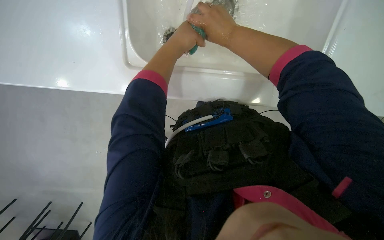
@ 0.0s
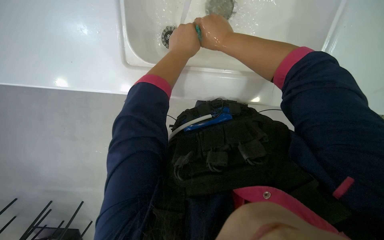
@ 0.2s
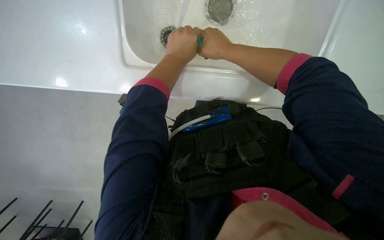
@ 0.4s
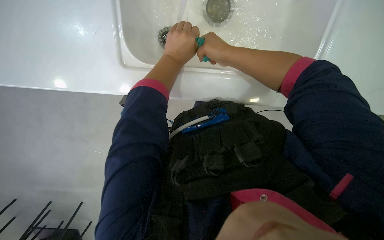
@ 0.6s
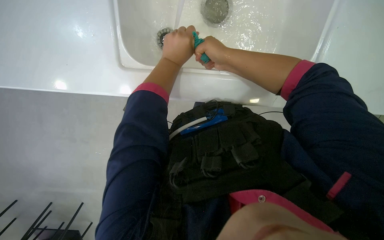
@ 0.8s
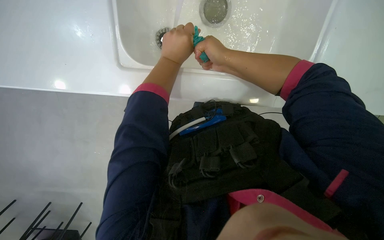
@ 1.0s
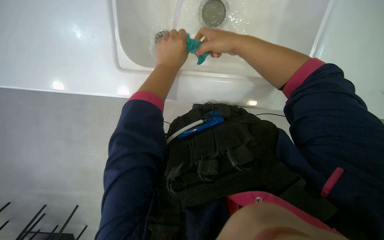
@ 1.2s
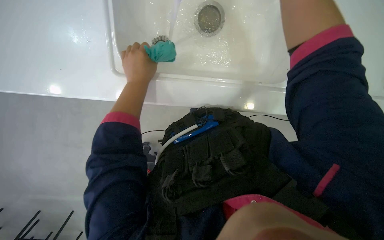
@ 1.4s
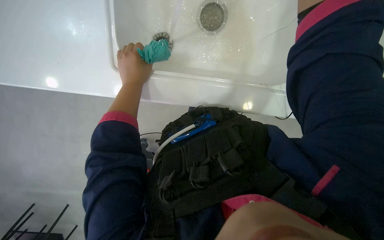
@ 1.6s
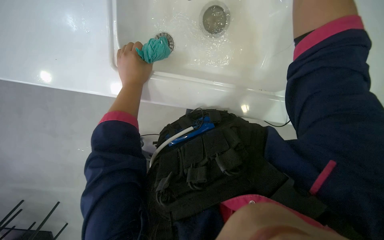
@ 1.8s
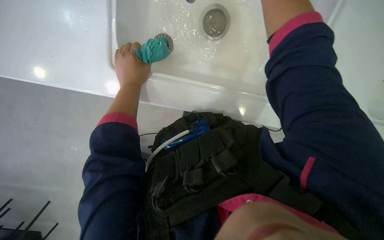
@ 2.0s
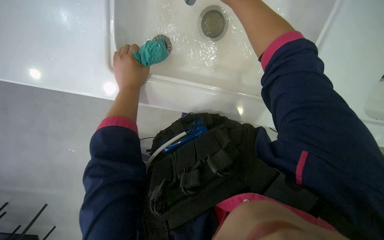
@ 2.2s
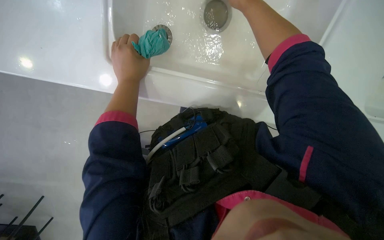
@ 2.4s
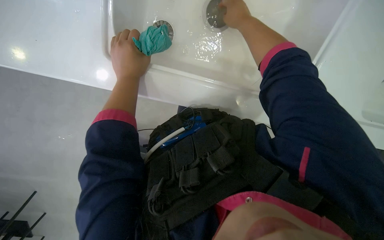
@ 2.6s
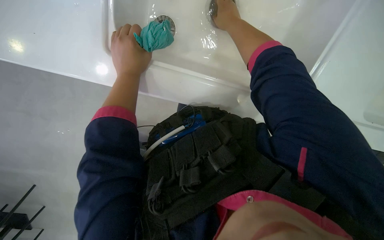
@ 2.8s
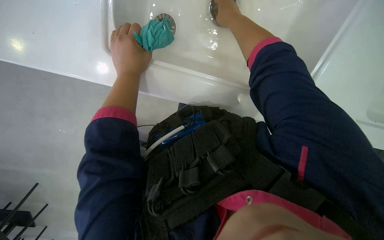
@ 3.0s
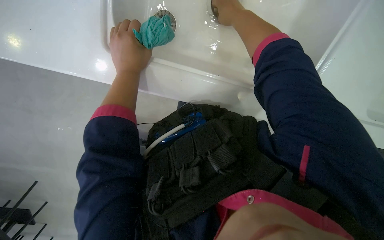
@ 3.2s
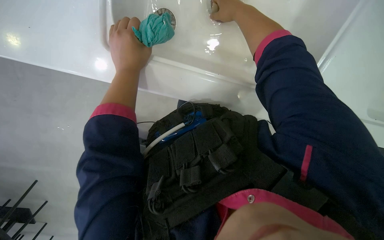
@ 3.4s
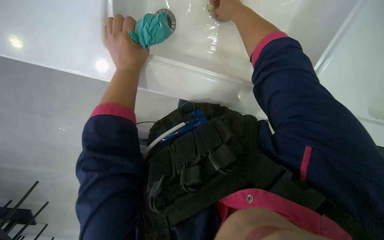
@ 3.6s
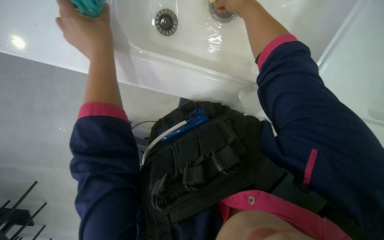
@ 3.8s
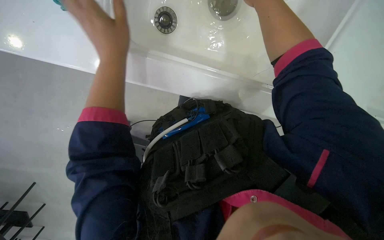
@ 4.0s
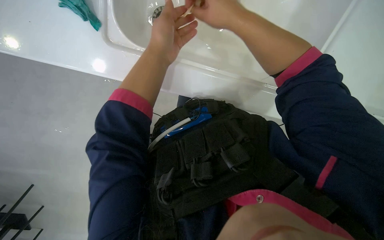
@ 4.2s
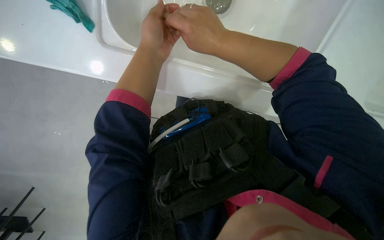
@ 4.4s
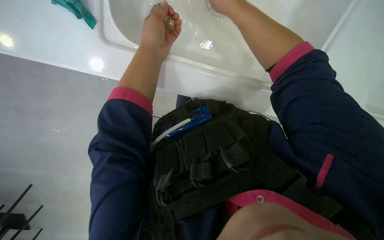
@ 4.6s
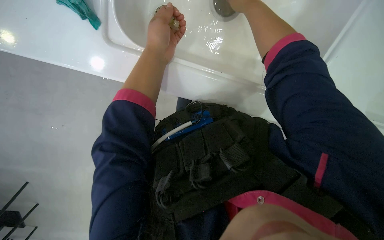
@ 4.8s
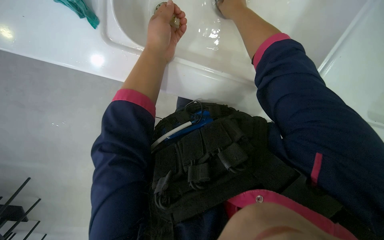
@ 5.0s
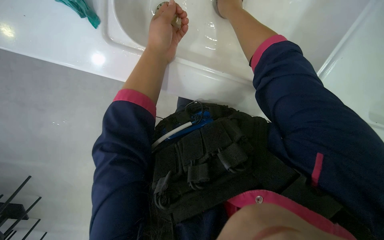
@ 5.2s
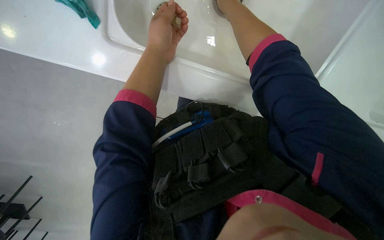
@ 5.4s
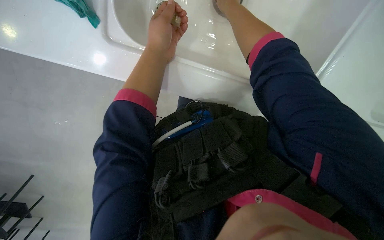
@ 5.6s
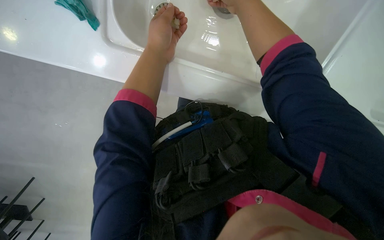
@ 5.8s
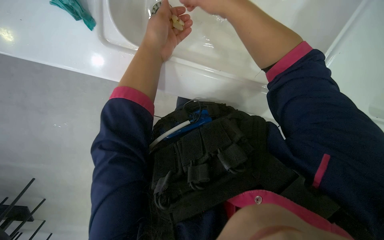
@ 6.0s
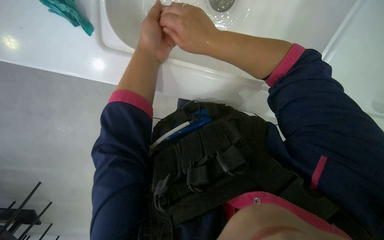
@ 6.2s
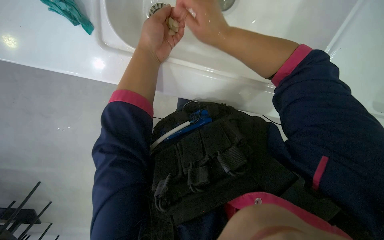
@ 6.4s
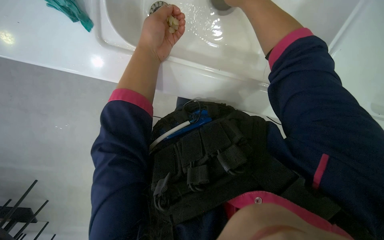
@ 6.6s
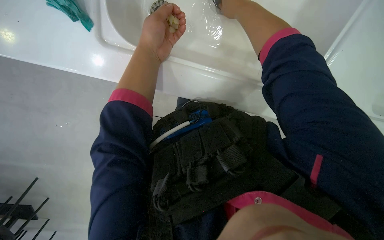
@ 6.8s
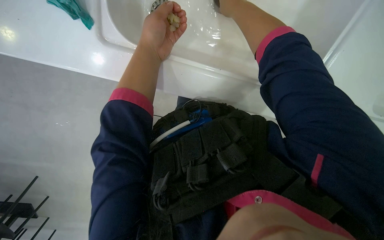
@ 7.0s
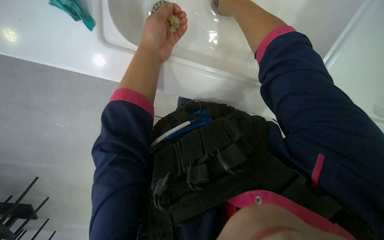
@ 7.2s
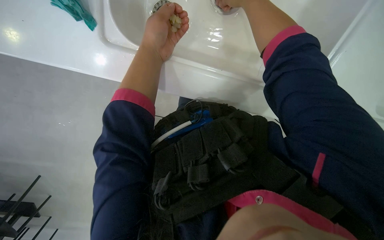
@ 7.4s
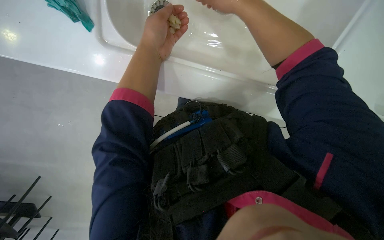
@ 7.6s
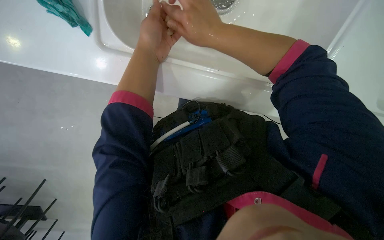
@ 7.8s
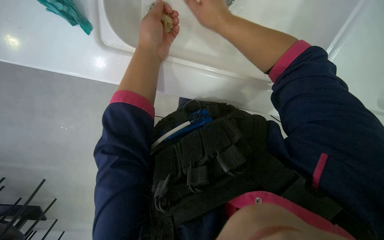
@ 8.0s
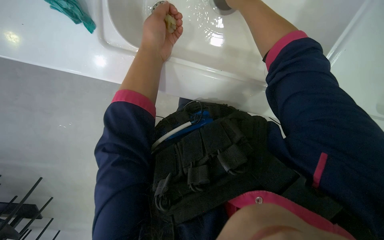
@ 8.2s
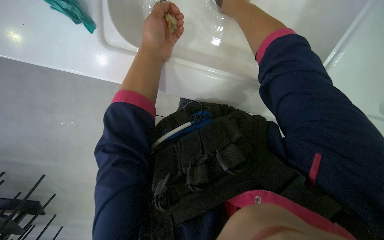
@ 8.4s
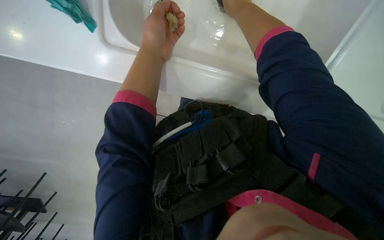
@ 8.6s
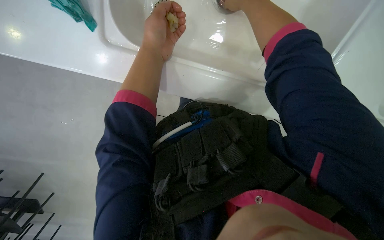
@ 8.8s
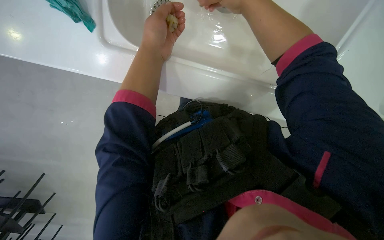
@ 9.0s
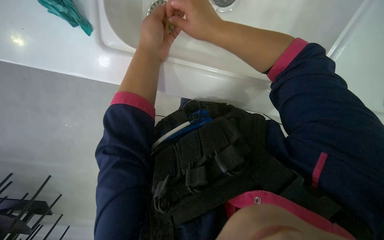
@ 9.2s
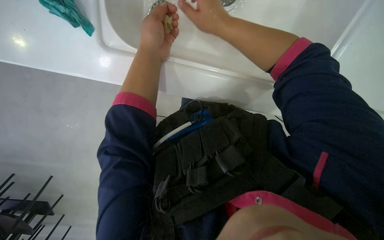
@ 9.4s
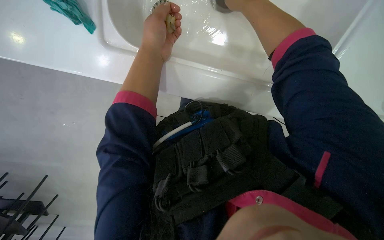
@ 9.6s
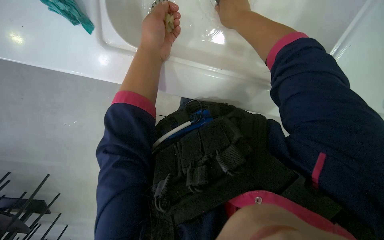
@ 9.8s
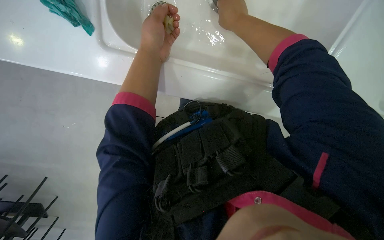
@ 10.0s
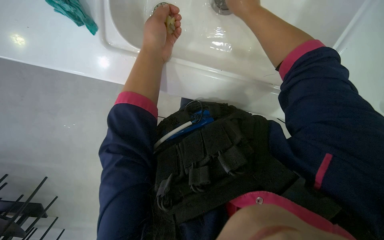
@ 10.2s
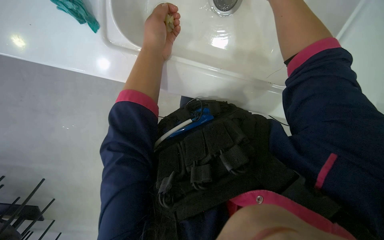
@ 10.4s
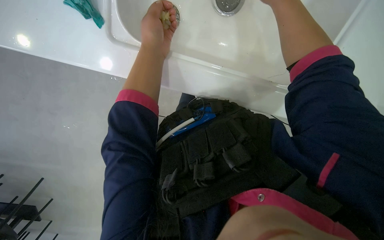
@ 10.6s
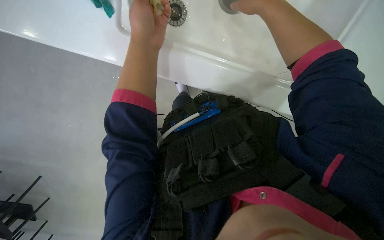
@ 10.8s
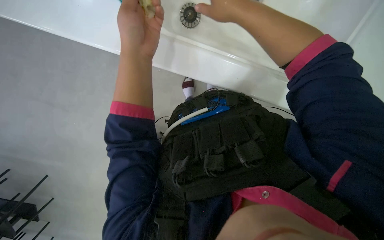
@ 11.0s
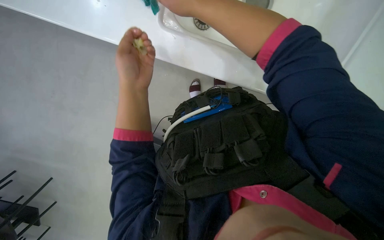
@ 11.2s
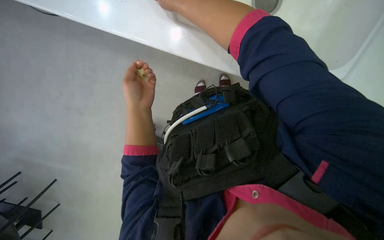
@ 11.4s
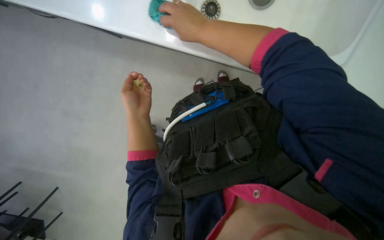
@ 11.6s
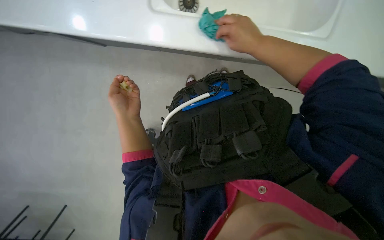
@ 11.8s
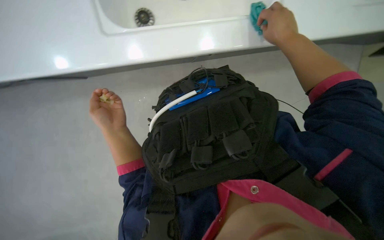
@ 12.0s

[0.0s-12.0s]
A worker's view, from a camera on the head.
Job: cleaning kitchen.
The whole recording: Cleaning kitchen sink and counter. The worker wipes the kitchen sink and surrounding counter with a cloth.
4.4s to 6.0s: The right hand goes up the picture and returns, approximately 15 cm each way.
10.4s to 12.0s: The wearer looks roughly 15 degrees further downward. The left hand is displaced down the picture and to the left by roughly 30 cm.

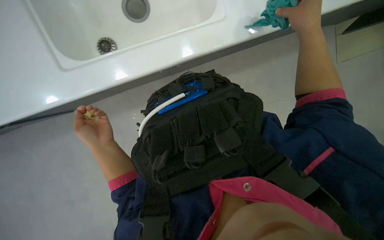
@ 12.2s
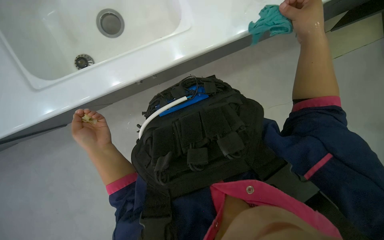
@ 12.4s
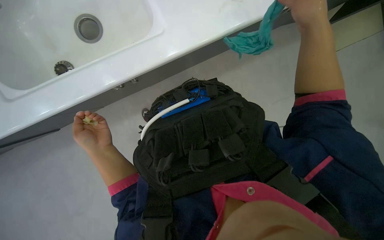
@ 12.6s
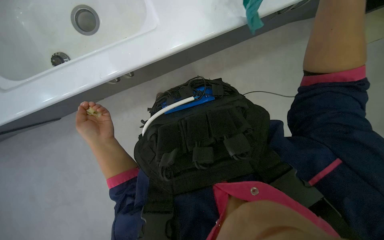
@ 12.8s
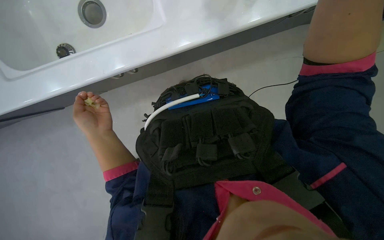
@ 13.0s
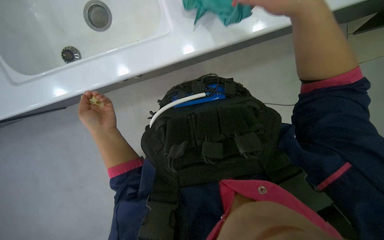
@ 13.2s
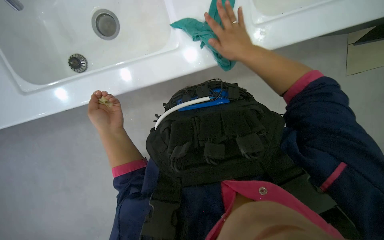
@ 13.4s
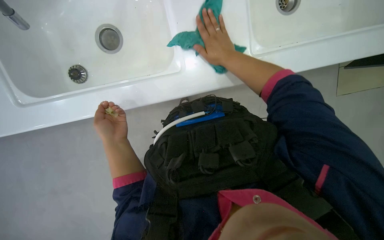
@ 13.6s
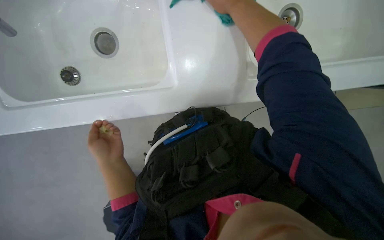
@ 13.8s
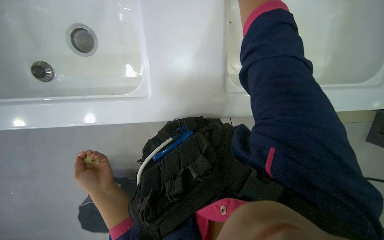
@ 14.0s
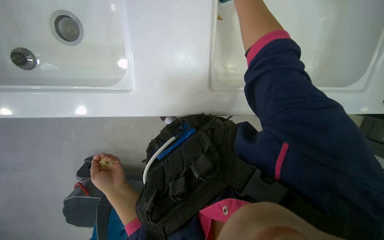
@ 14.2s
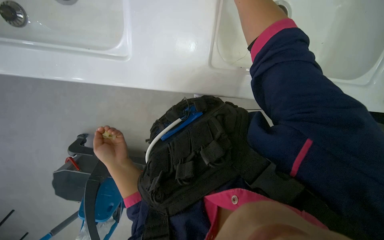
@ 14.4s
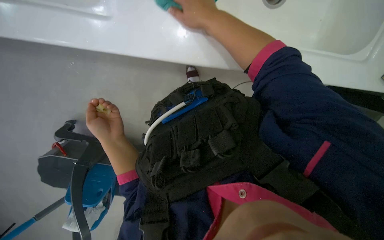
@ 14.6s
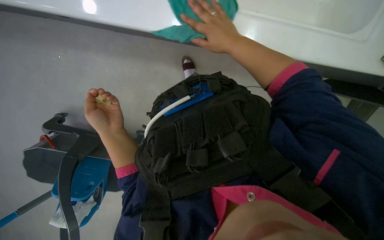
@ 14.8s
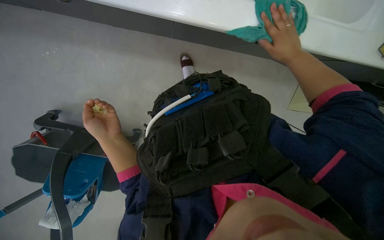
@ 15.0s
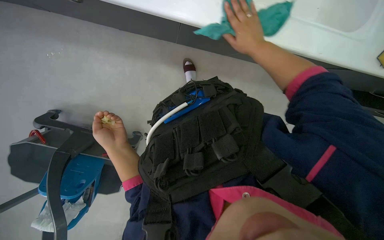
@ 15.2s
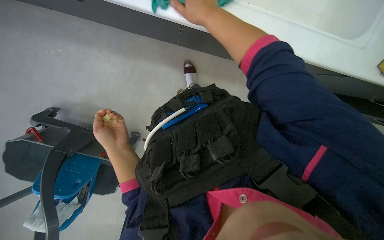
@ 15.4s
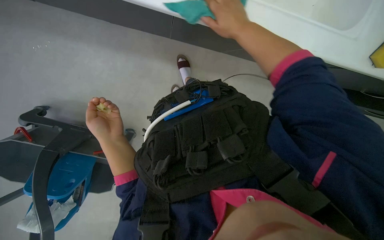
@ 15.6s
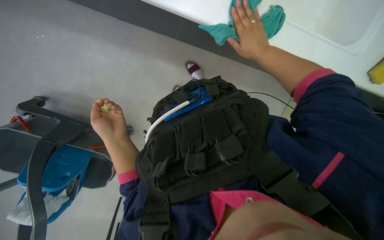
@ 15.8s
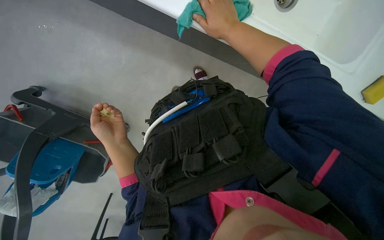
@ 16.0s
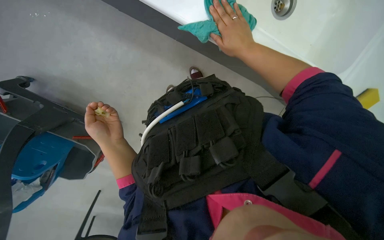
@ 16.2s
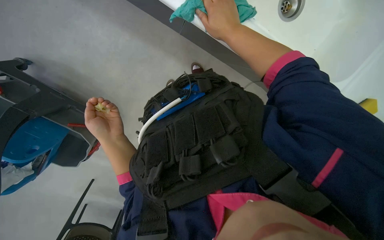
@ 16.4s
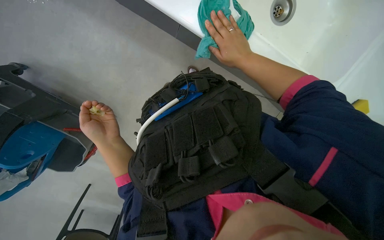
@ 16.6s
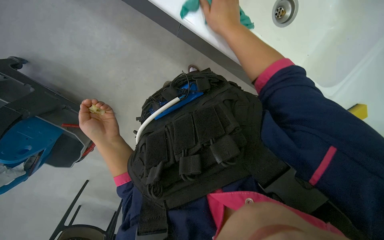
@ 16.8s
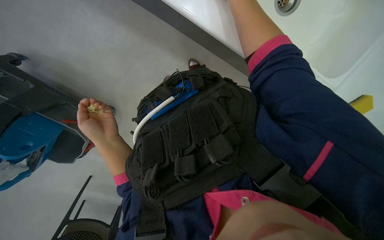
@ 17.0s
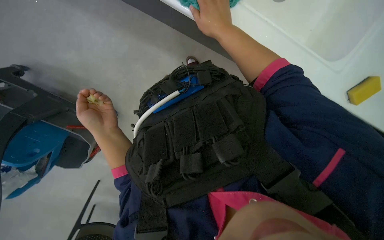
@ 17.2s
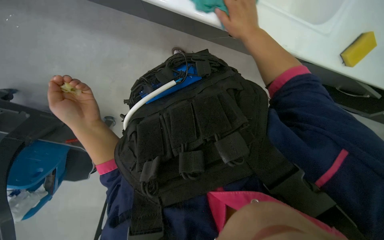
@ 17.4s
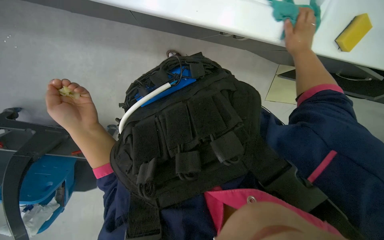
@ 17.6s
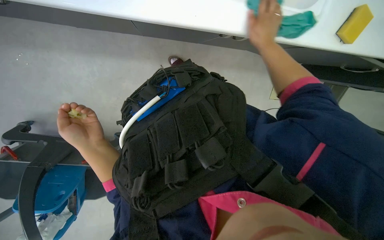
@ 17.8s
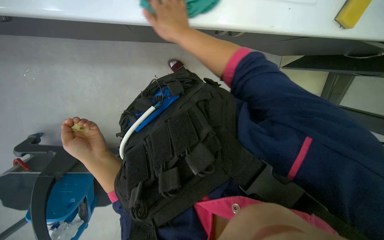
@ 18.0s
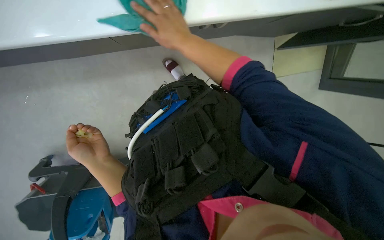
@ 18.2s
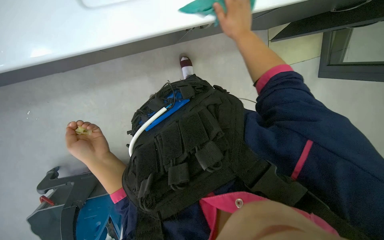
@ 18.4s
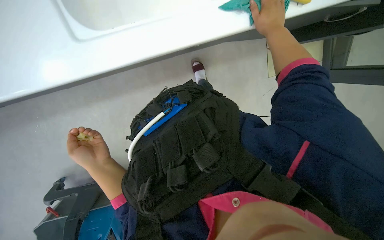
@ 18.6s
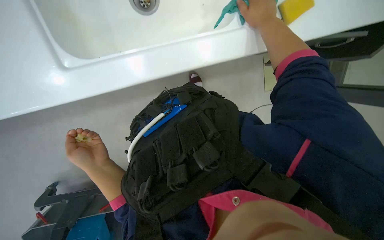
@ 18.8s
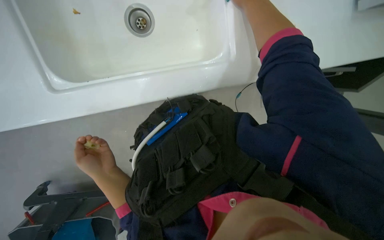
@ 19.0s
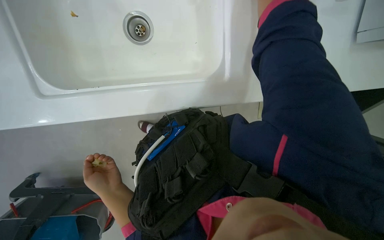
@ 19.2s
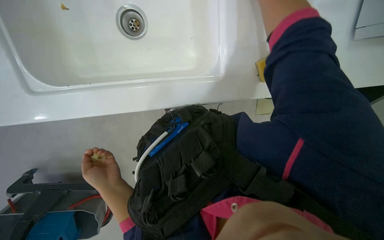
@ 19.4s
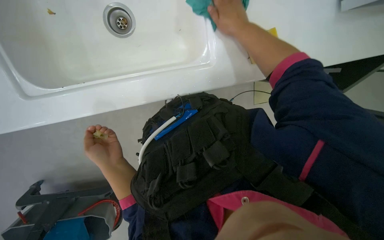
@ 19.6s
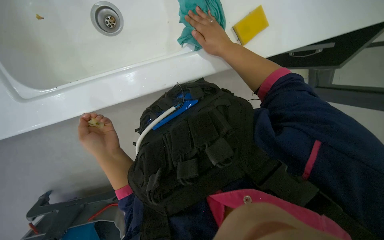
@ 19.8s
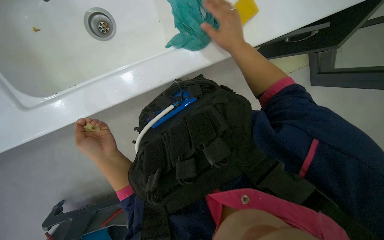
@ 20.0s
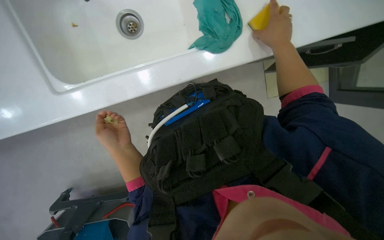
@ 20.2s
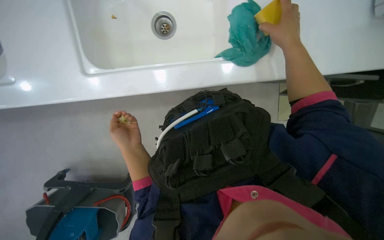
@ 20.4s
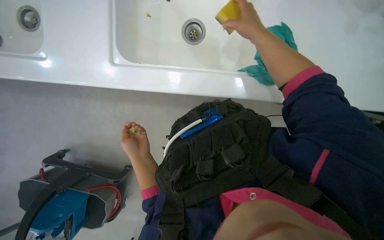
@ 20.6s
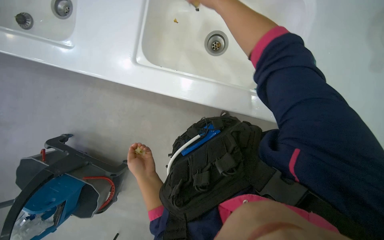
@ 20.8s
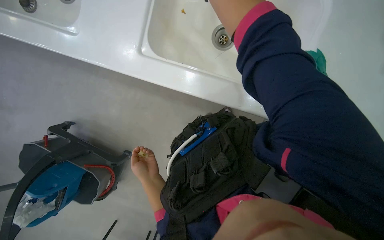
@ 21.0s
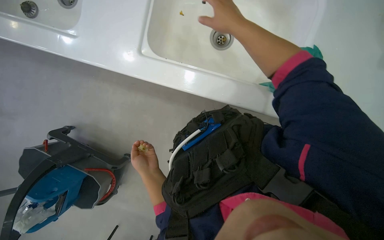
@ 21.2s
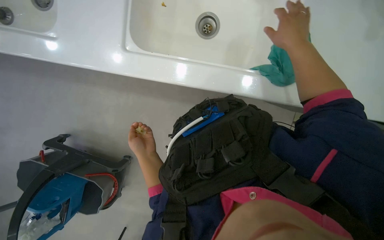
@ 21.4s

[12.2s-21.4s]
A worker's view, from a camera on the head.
Job: cleaning kitchen.
The whole recording: Cleaning kitchen sink and counter. The worker wipes the kitchen sink and surrounding counter with a cloth.
12.2s to 13.8s: The view tips upward by approximately 15 degrees.
13.8s to 15.2s: The view tips downward by about 15 degrees. The right hand travels farther from the camera and down the picture by about 15 cm, and moves approximately 20 cm to the right and comes back.
15.2s to 16.8s: The right hand swings left and right, about 15 cm each way, with 2 reversals.
16.8s to 18.4s: The right hand swings left and right, about 35 cm each way, with 2 reversals.
19.8s to 21.4s: The wearer looks some 15 degrees further upward. The right hand swings left and right, about 15 cm each way, with 2 reversals.
